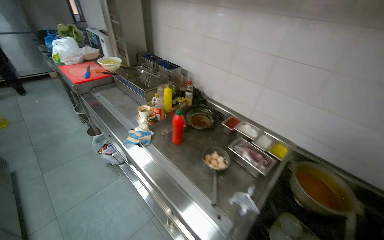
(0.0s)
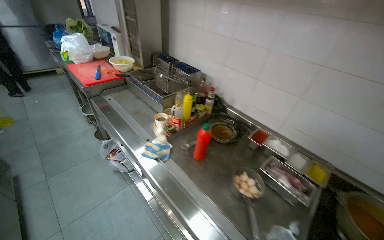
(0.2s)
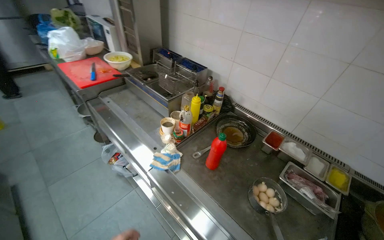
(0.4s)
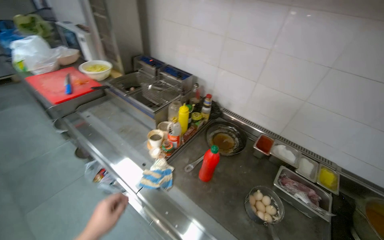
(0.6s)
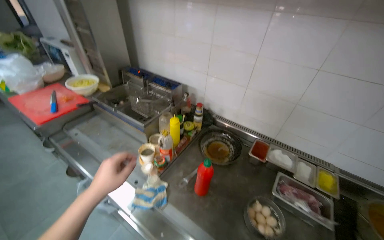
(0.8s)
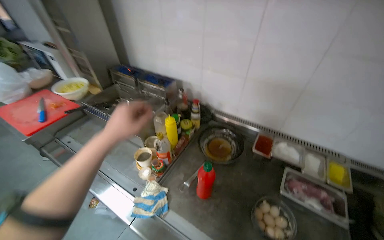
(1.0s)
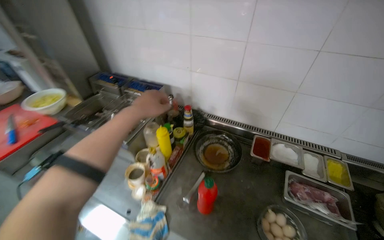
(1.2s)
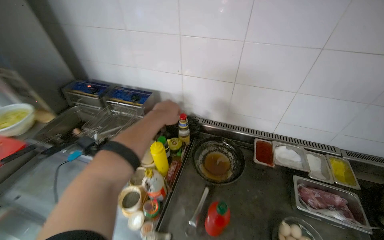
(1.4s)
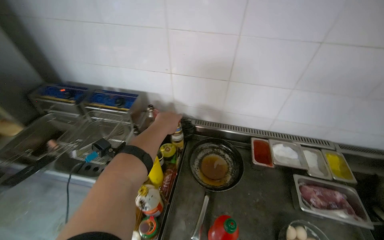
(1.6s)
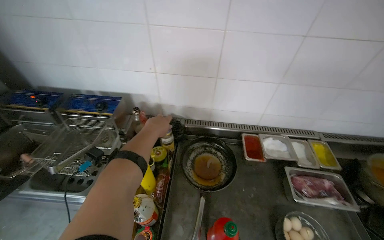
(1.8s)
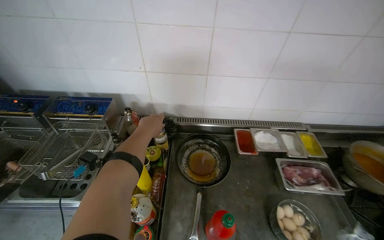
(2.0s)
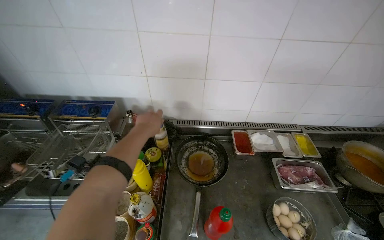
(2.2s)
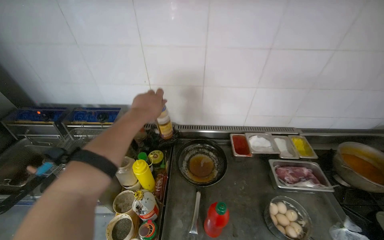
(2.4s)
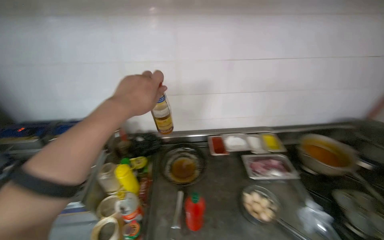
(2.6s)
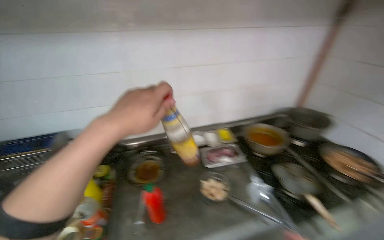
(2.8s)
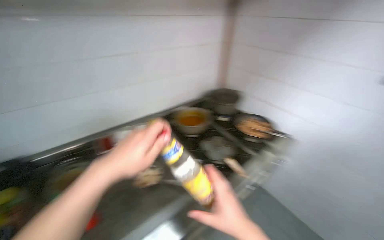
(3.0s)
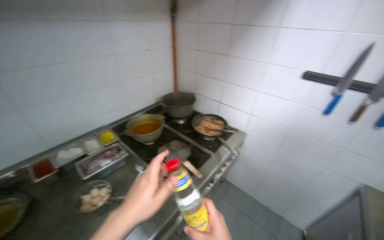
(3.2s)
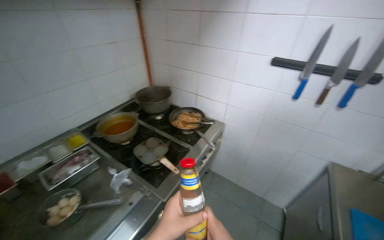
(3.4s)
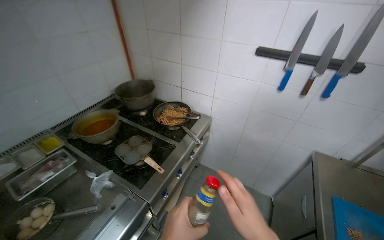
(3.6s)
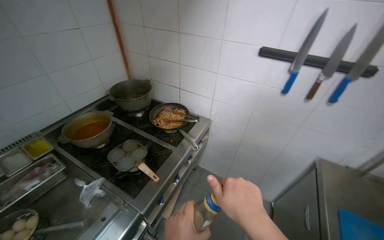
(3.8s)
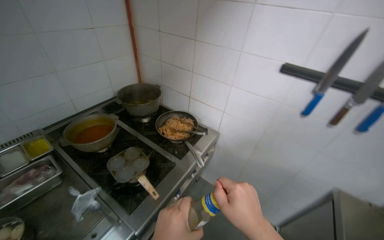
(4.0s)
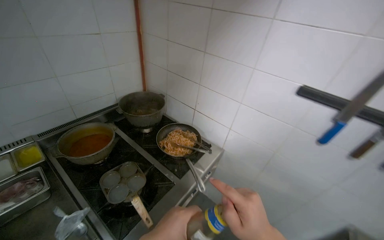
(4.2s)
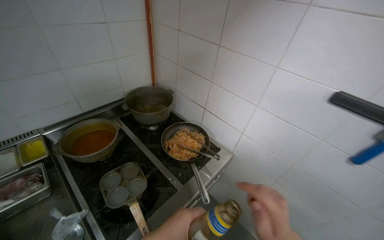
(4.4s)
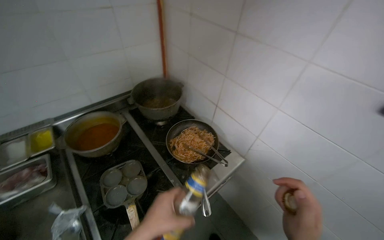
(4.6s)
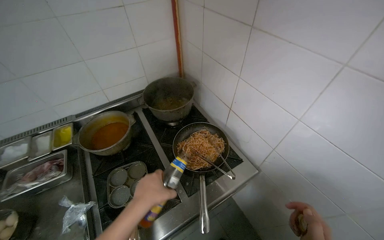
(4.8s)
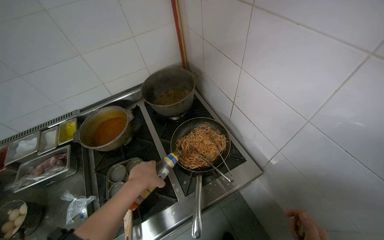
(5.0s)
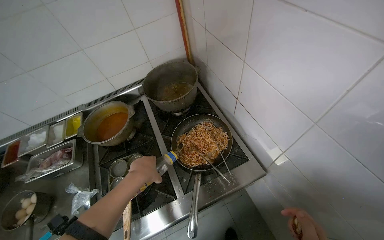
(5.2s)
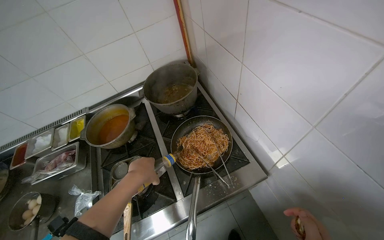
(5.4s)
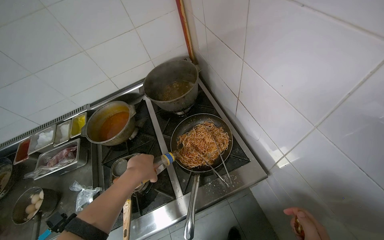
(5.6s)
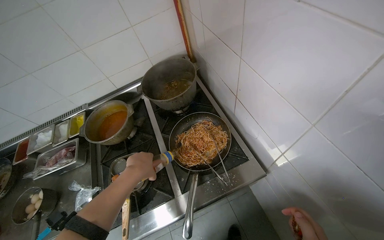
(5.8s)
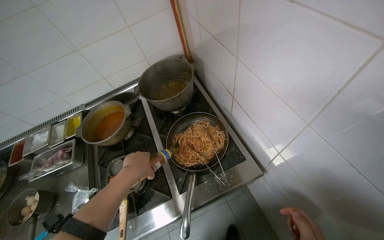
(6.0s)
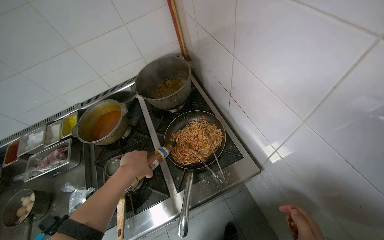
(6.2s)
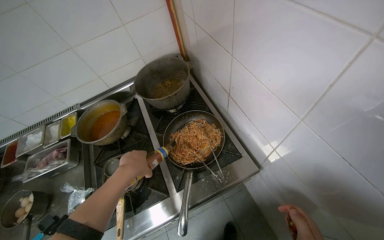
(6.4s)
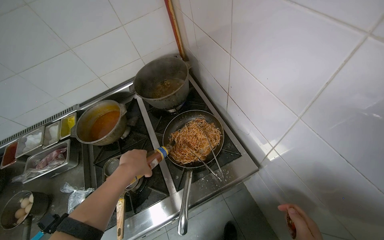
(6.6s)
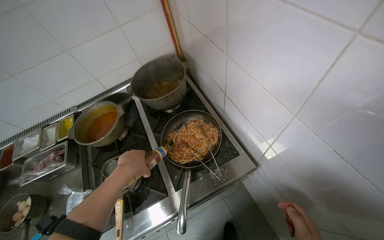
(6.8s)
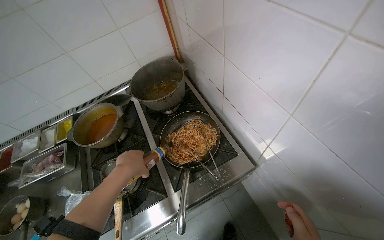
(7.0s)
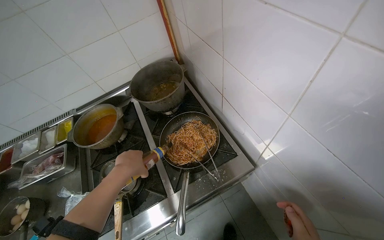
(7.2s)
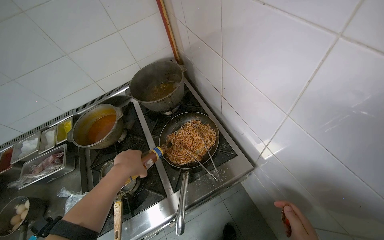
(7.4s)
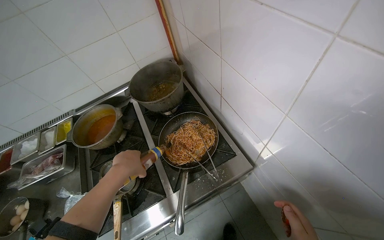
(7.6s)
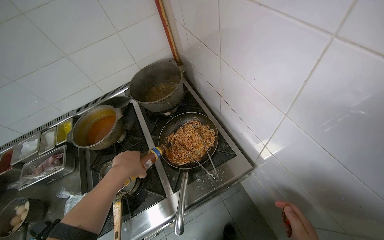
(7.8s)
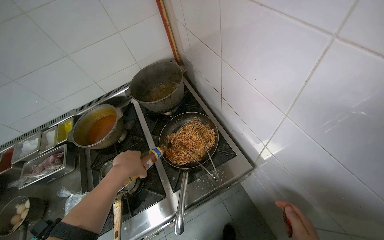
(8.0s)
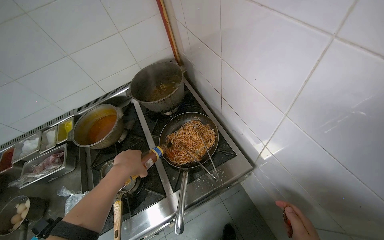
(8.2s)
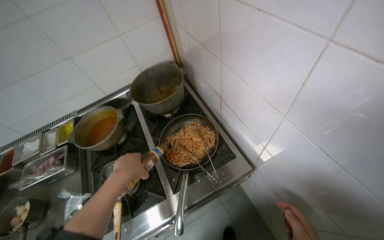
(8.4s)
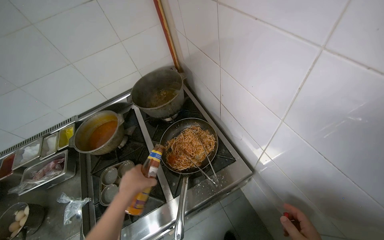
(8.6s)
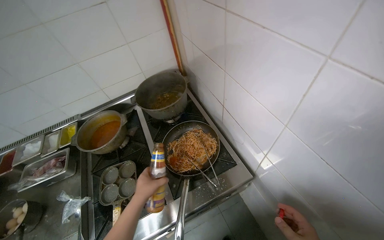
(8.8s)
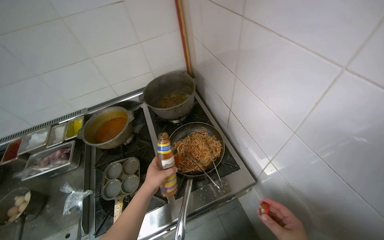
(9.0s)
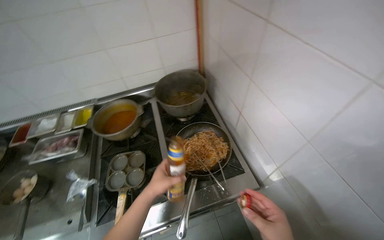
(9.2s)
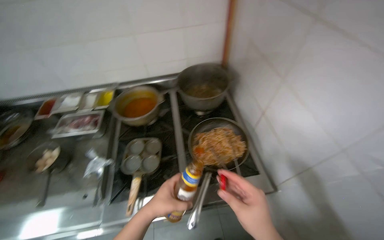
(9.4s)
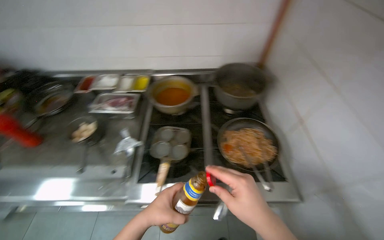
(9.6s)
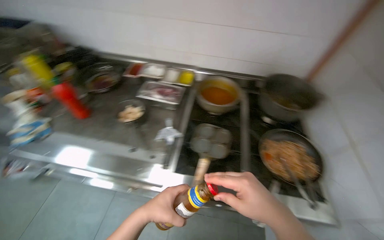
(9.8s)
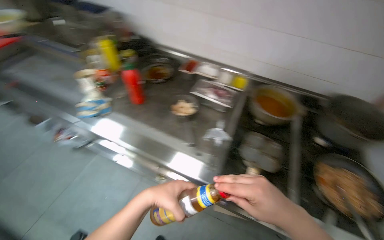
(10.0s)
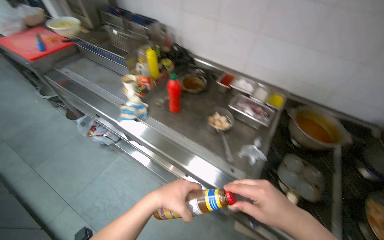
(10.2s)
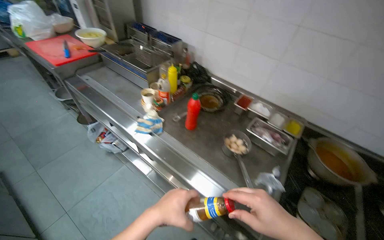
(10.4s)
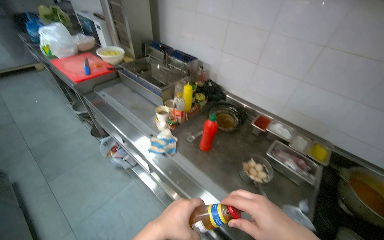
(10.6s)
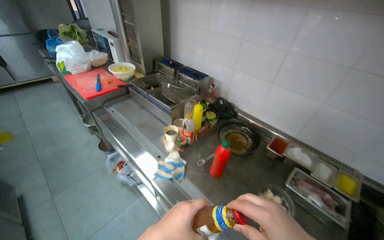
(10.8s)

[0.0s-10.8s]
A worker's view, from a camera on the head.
Job: cooking food.
The whole recording: Cooking Seasoned Spaghetti. The worker fries spaghetti in a frying pan and adds seasoning.
0.0s to 1.6s: The wearer moves roughly 80 cm. The head turns to the right by approximately 35 degrees.
1.6s to 3.0s: The camera travels roughly 60 cm. The head turns to the right by some 45 degrees.
3.0s to 4.6s: The camera travels some 60 cm.
4.6s to 6.2s: The camera sweeps to the left, by approximately 20 degrees. The view tips downward by approximately 10 degrees. The left hand heads up the picture and farther from the camera, covering some 20 cm.
7.8s to 9.2s: The left hand shifts some 10 cm down the picture.
9.2s to 10.8s: The camera travels approximately 1 m. The head turns to the left by approximately 60 degrees.

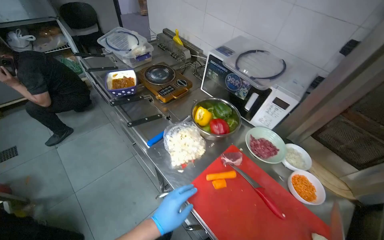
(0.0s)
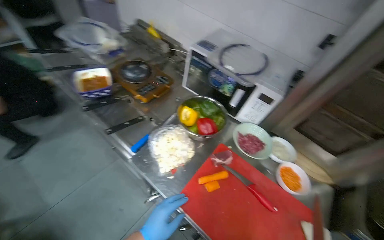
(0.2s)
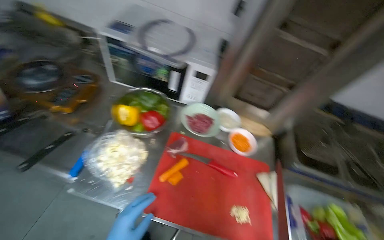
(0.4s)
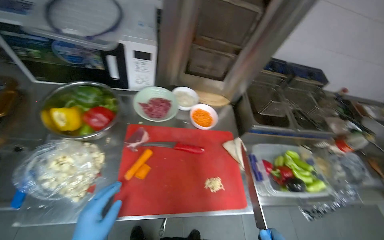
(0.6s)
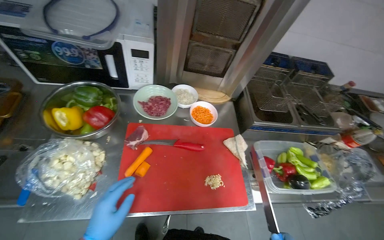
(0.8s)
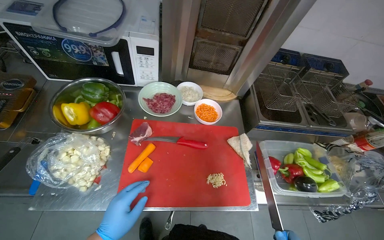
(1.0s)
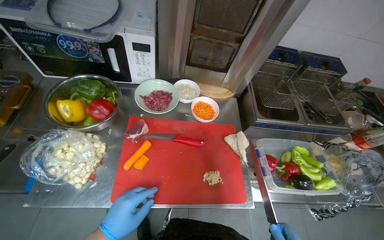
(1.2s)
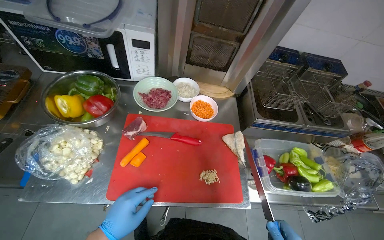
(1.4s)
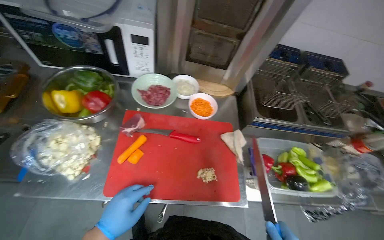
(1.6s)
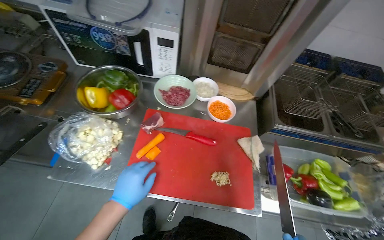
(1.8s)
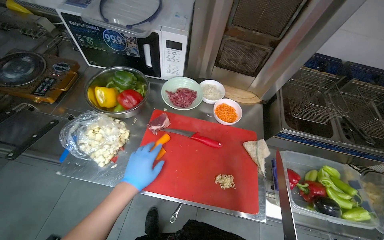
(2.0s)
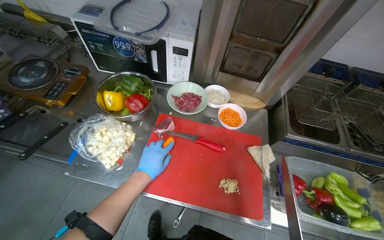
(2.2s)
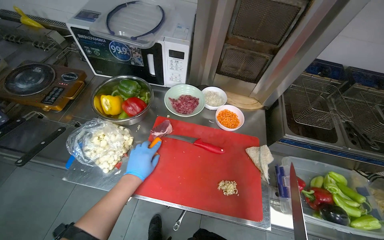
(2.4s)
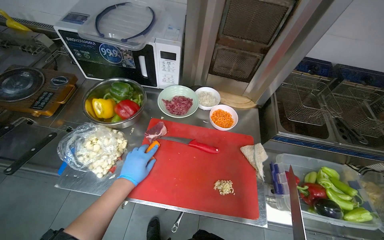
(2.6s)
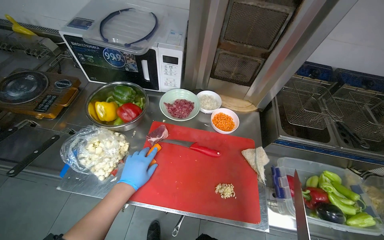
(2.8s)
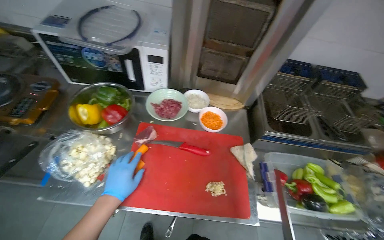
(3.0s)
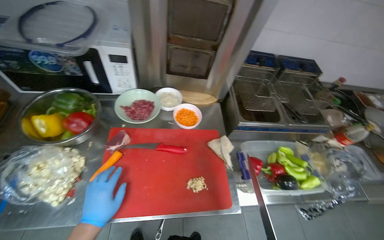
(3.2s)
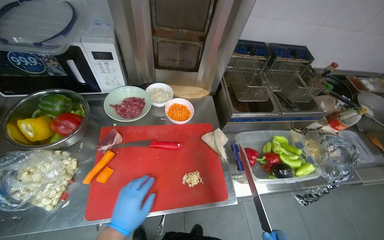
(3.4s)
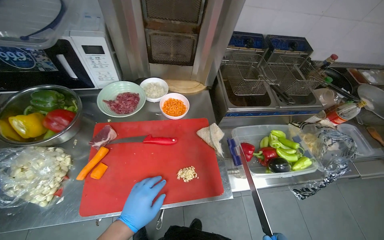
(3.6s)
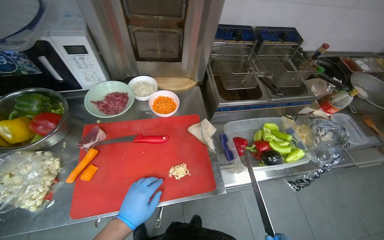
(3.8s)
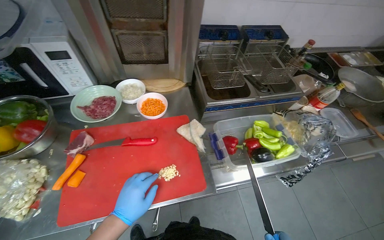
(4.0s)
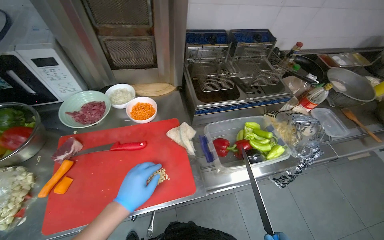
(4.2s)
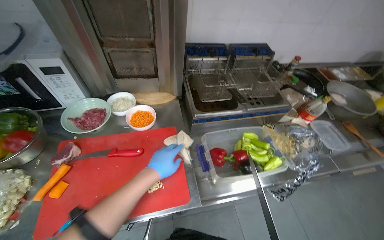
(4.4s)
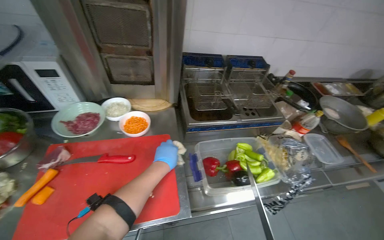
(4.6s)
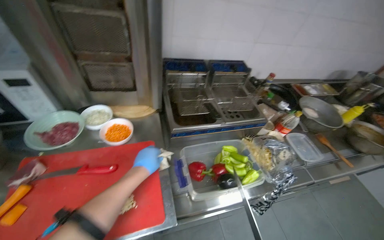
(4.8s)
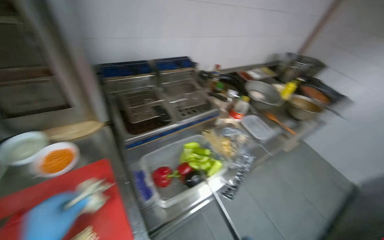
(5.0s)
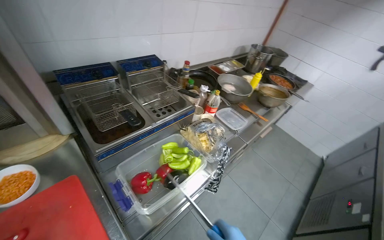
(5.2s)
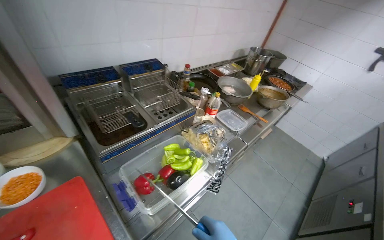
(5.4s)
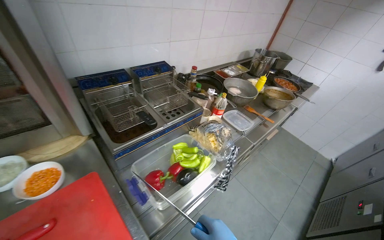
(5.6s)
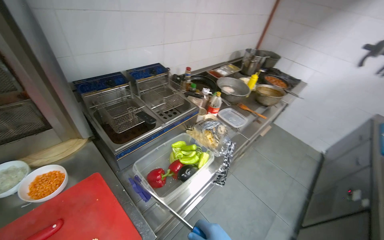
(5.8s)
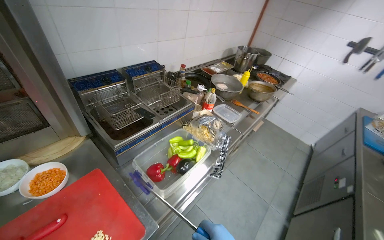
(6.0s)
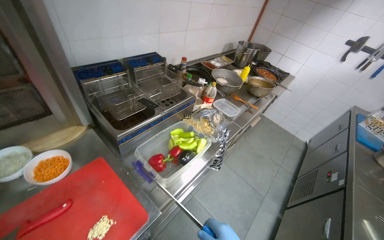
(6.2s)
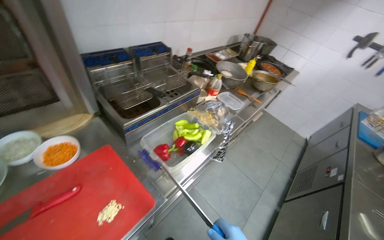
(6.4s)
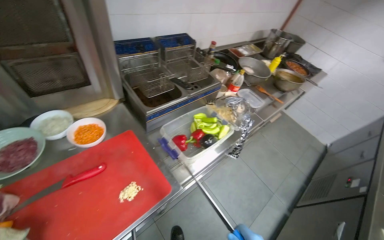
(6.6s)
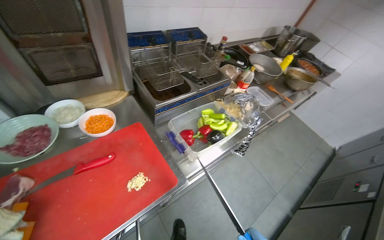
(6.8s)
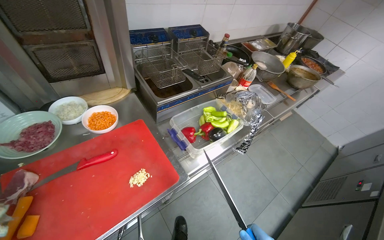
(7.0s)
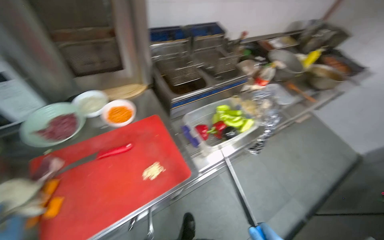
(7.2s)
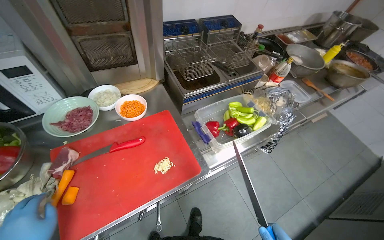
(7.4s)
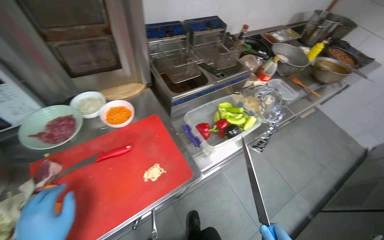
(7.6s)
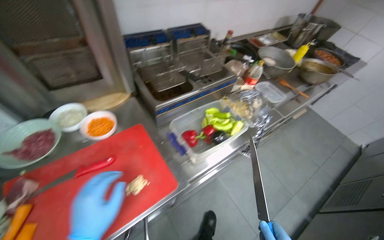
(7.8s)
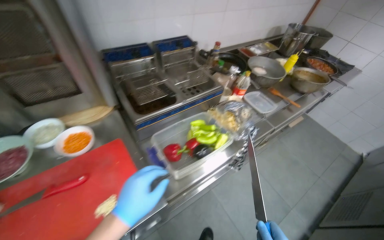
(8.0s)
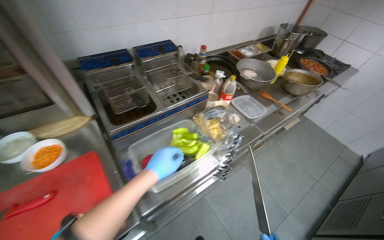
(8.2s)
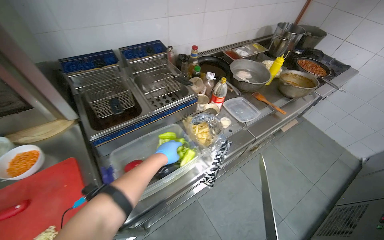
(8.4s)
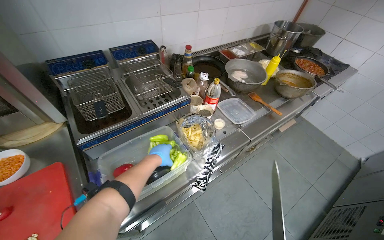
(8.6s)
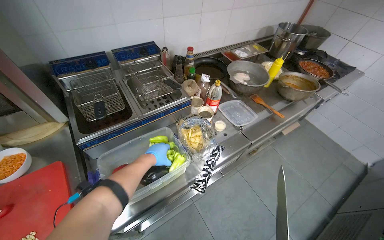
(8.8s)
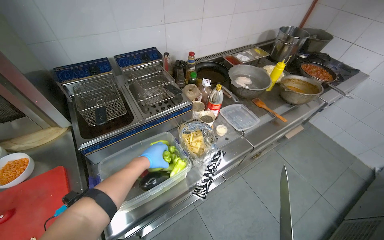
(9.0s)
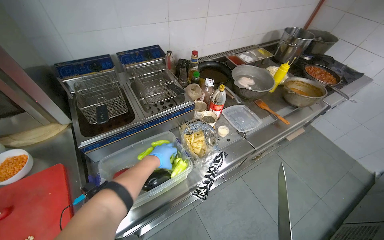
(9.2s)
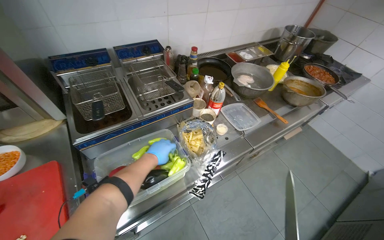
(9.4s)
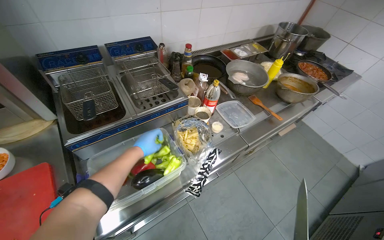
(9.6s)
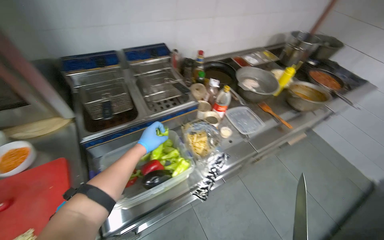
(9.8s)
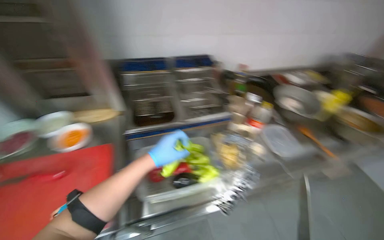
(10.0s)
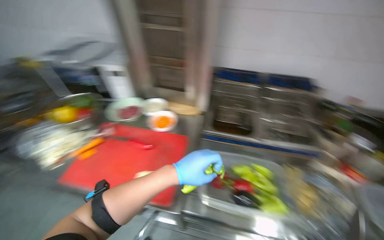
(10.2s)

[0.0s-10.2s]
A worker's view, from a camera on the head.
Job: preparing food.
The whole recording: Slicing green peppers. The worker slices green peppers on a red cutting board.
0.0s to 1.4s: The wearer looks some 45 degrees further to the right. The wearer looks approximately 20 degrees further downward.
1.4s to 3.0s: The left hand shifts approximately 10 cm up the picture.
3.0s to 4.4s: The left hand shifts some 35 cm to the right.
4.4s to 5.8s: The head turns to the right by approximately 35 degrees.
7.2s to 8.8s: The camera travels to the right, approximately 50 cm.
8.8s to 10.2s: The head turns to the left by some 45 degrees.
